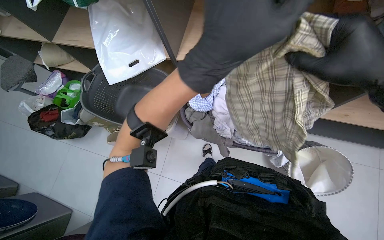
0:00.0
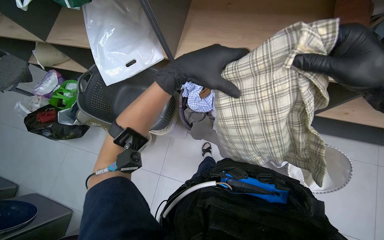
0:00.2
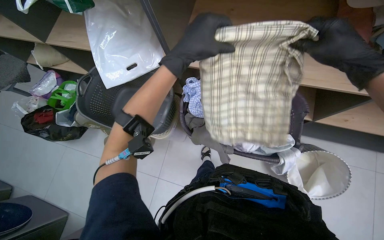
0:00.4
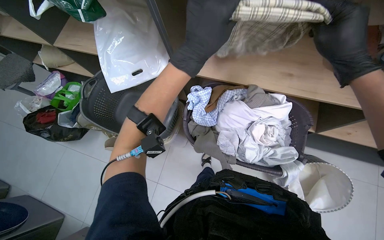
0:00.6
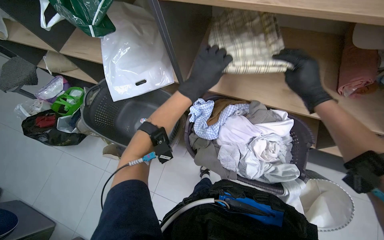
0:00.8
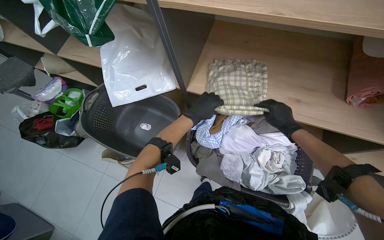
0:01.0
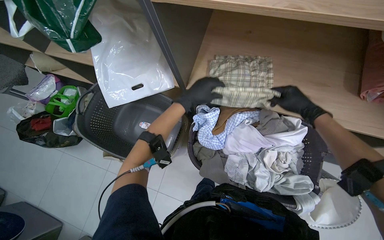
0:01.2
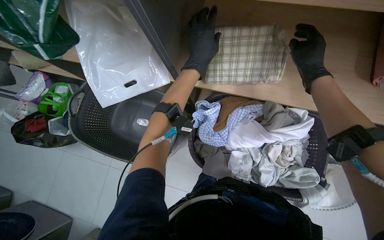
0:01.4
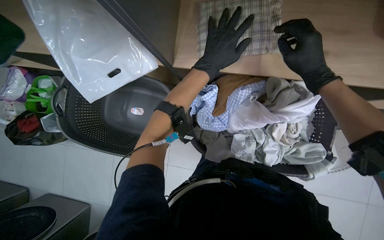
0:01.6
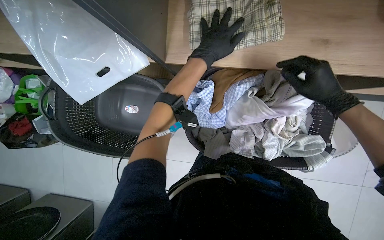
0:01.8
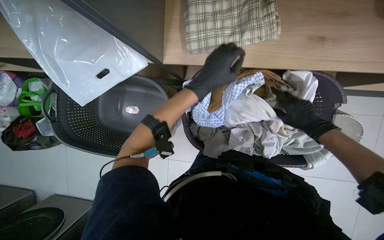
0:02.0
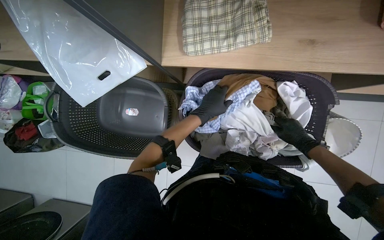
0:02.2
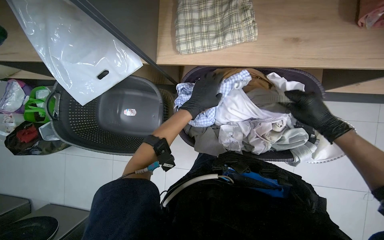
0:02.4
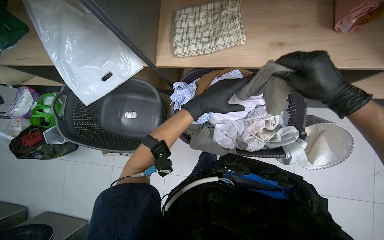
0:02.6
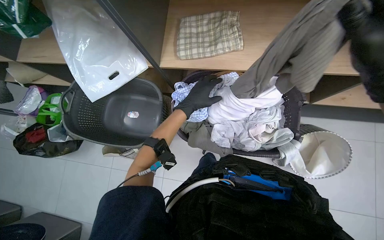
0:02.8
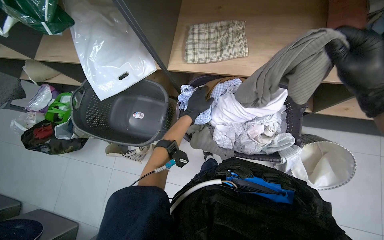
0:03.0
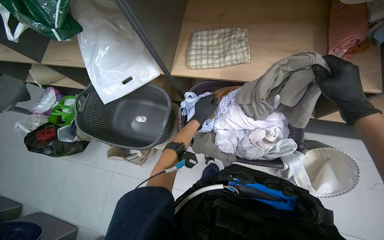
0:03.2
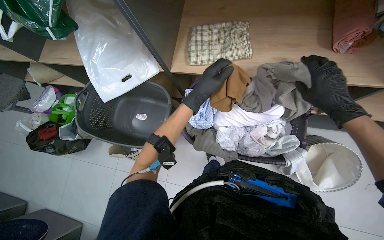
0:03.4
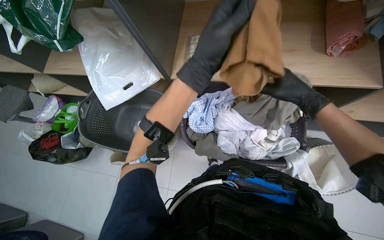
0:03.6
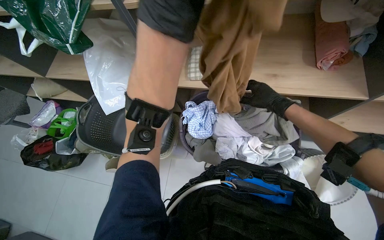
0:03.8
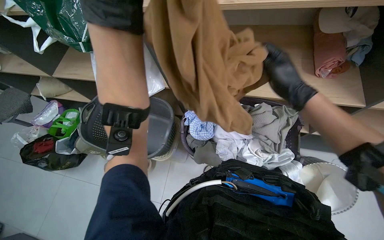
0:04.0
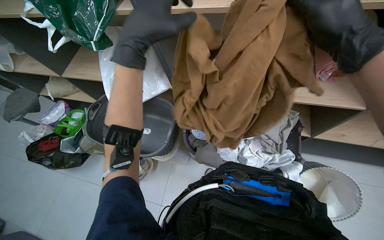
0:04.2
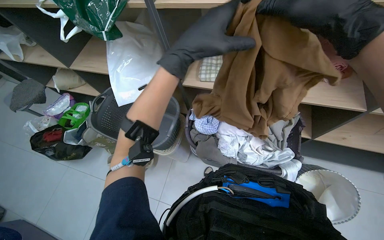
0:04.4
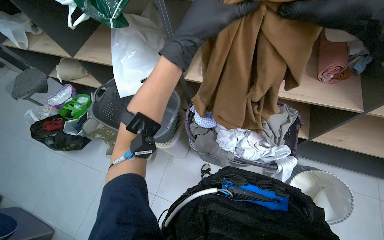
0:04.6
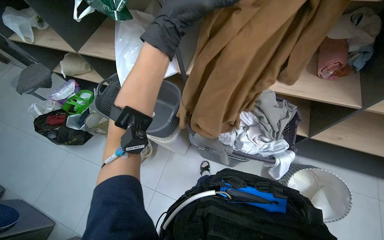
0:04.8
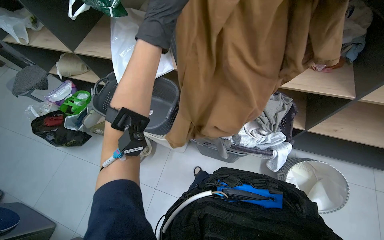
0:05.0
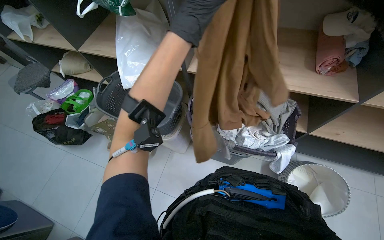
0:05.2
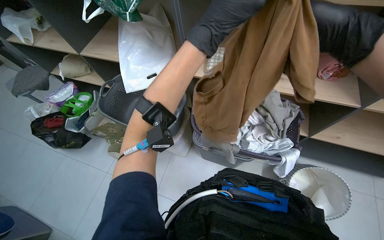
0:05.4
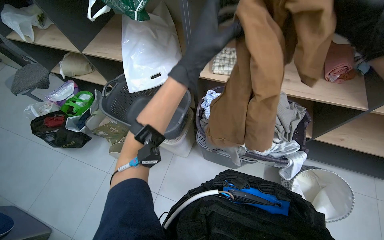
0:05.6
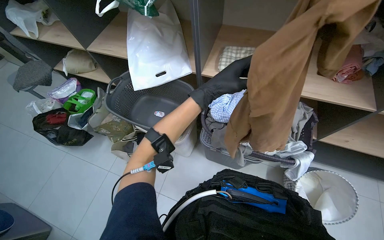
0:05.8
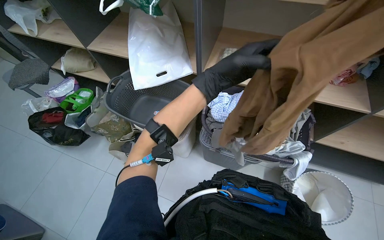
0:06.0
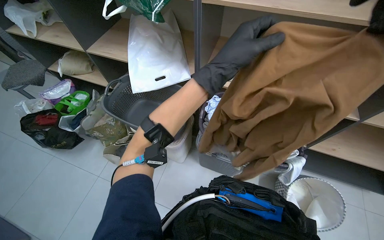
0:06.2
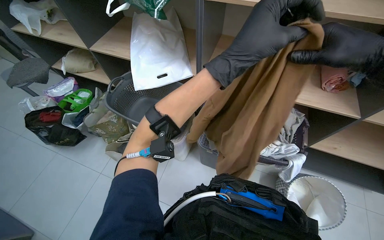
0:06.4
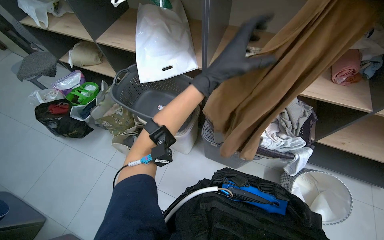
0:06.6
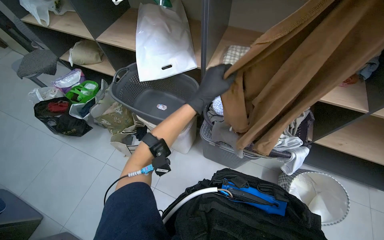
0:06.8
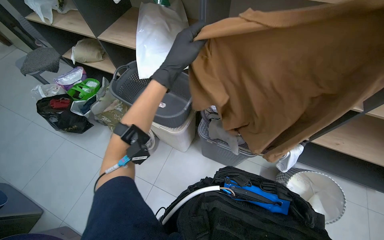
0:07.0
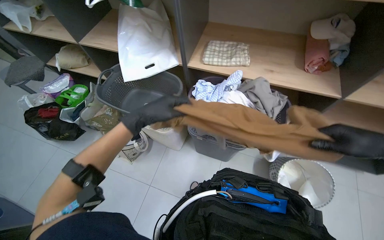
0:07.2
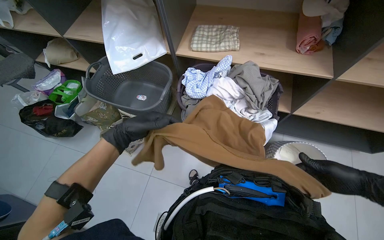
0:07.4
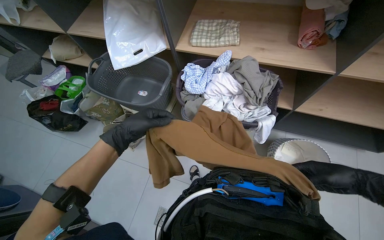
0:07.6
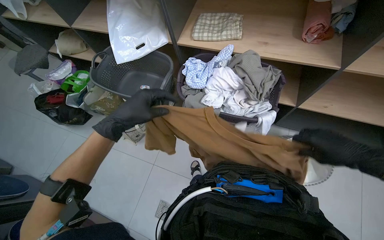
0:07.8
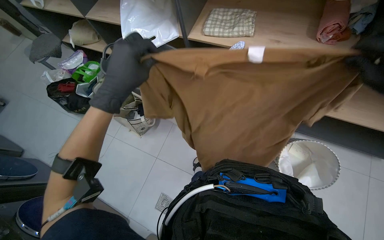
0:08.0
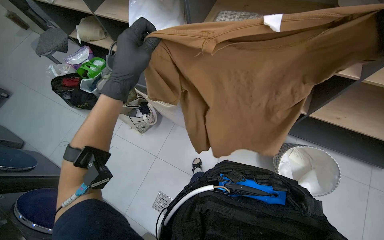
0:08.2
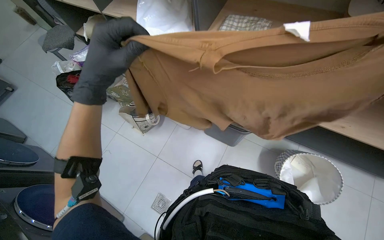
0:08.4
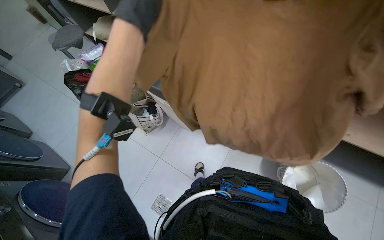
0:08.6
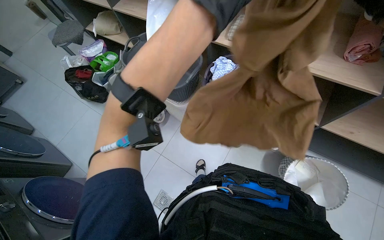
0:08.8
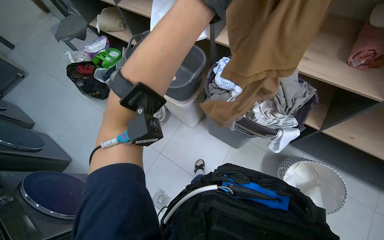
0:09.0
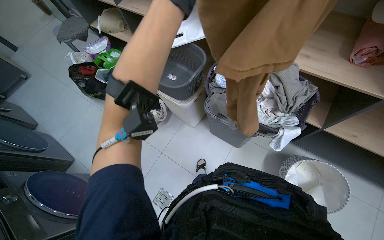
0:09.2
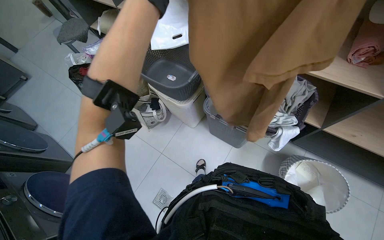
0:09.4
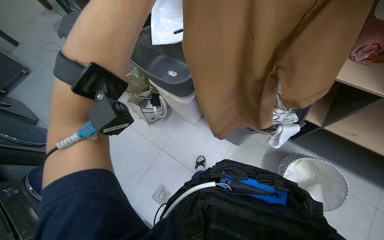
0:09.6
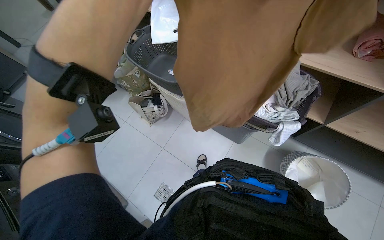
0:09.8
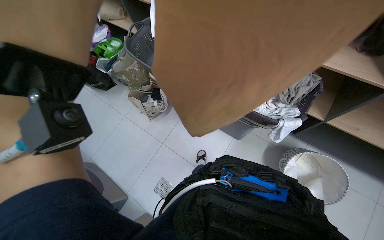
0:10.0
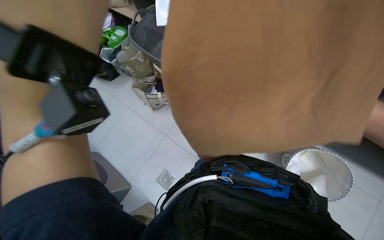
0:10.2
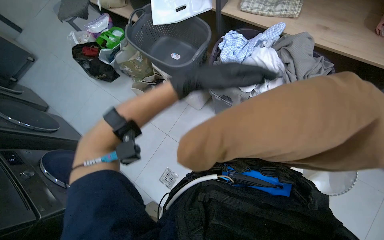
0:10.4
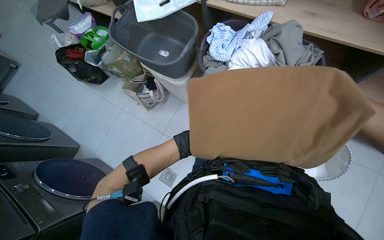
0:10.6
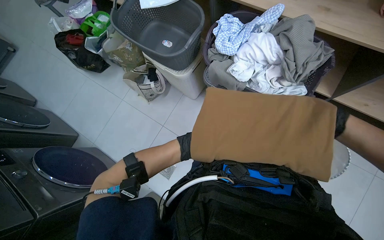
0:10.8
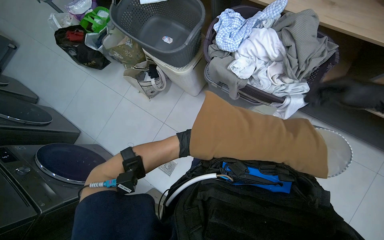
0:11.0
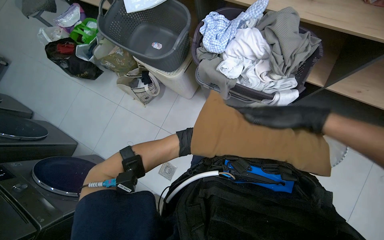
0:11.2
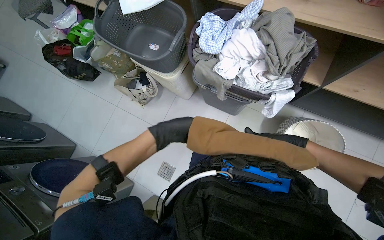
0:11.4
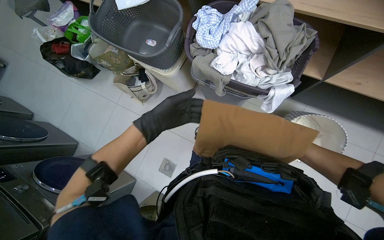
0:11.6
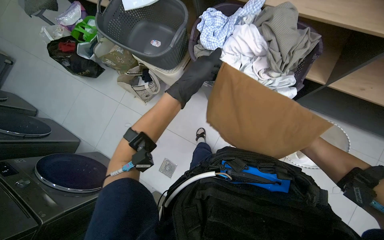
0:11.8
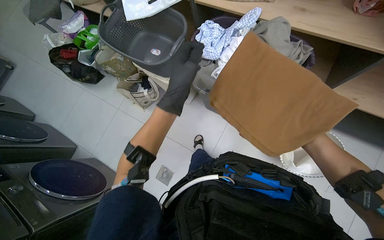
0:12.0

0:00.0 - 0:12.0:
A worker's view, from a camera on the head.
Job: managing laundry.
The whole recording: Sorting and folding laundry. The worker removes clothes from the washing machine and sorts them into a basket, rolling up socks.
0:00.0 - 0:01.6: The camera pitches downward, by roughly 15 degrees. The left hand heads farther from the camera and up the picture, covering roughly 40 cm.
0:01.6 - 0:03.0: The view tilts some 15 degrees upward. The right hand shifts roughly 30 cm nearer to the camera and down the picture; the left hand goes nearer and farther, roughly 20 cm each way, reversing 2 times.
0:03.0 - 0:04.4: The right hand goes approximately 10 cm to the left, and travels farther from the camera and back again, approximately 20 cm each way. Meanwhile the left hand goes some 40 cm nearer to the camera.
0:04.4 - 0:06.0: The left hand shifts roughly 15 cm down the picture.
0:06.0 - 0:07.6: The left hand goes approximately 25 cm down the picture and to the left.

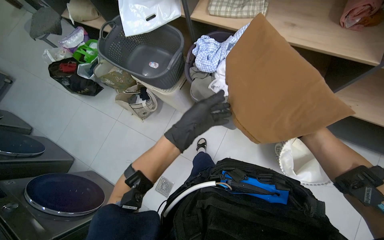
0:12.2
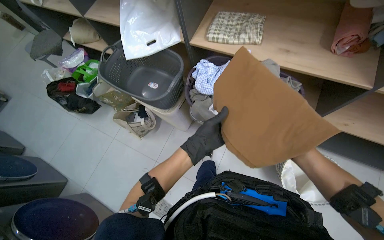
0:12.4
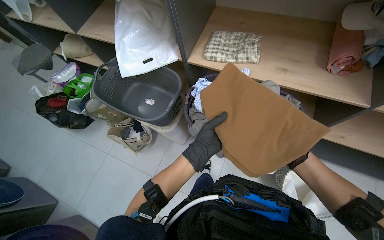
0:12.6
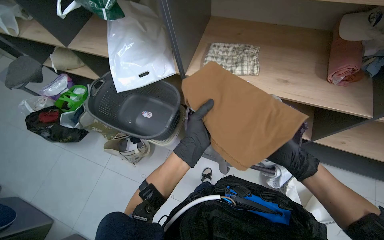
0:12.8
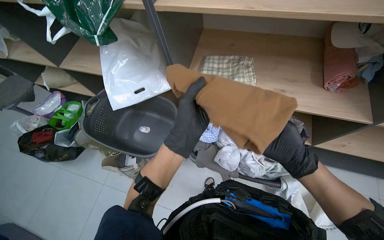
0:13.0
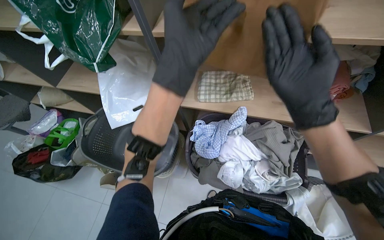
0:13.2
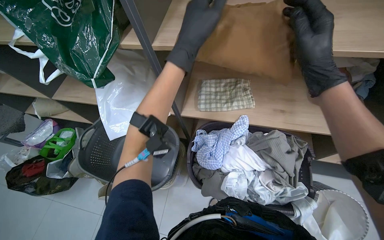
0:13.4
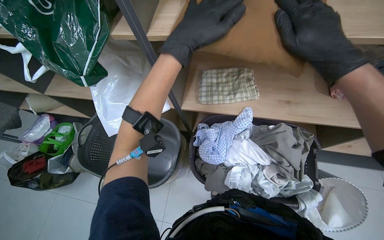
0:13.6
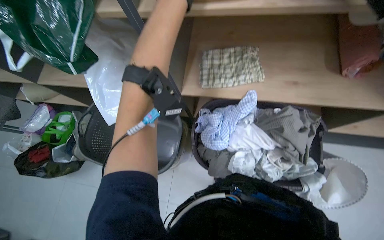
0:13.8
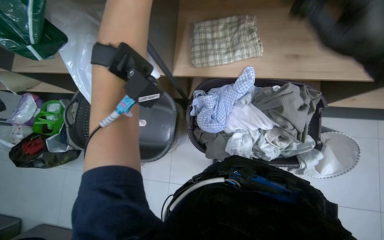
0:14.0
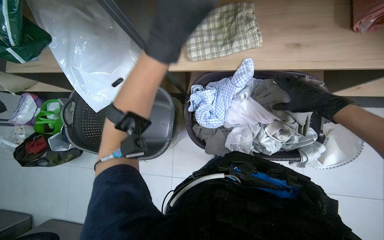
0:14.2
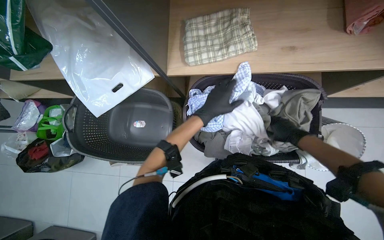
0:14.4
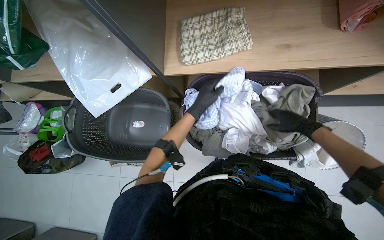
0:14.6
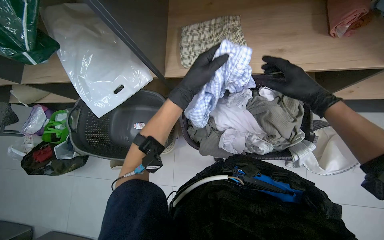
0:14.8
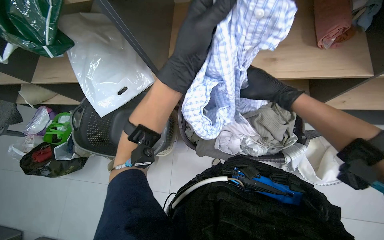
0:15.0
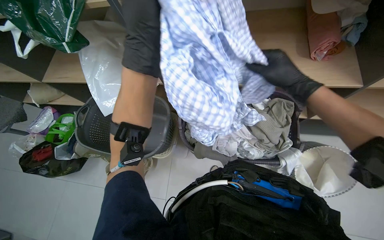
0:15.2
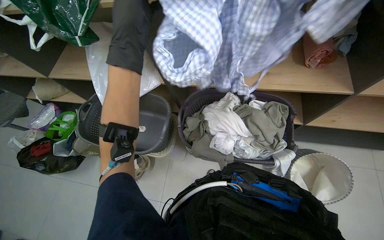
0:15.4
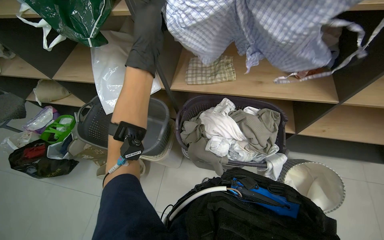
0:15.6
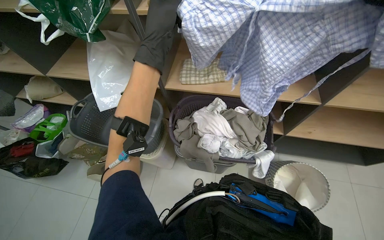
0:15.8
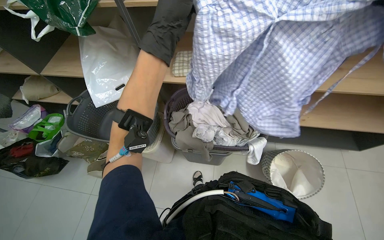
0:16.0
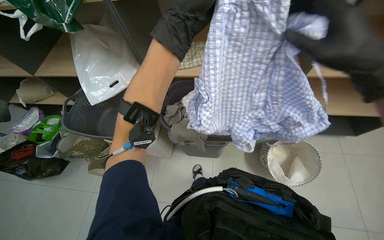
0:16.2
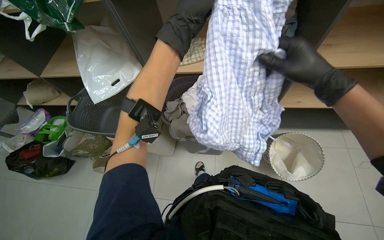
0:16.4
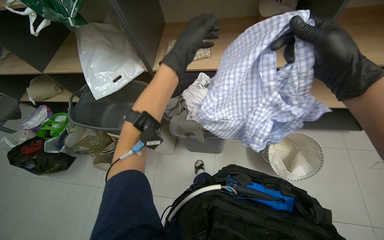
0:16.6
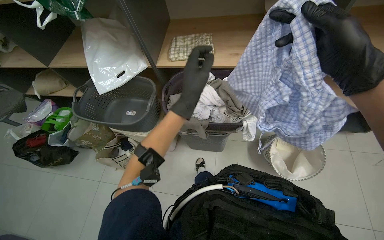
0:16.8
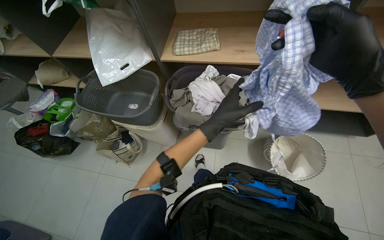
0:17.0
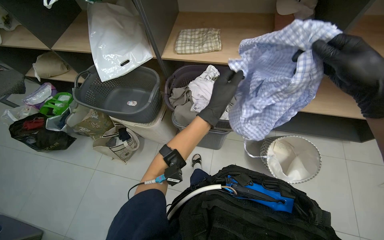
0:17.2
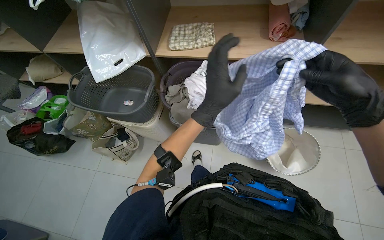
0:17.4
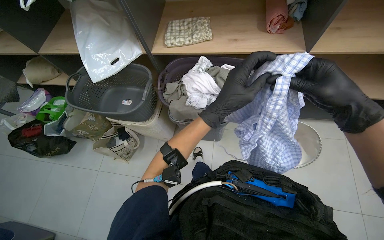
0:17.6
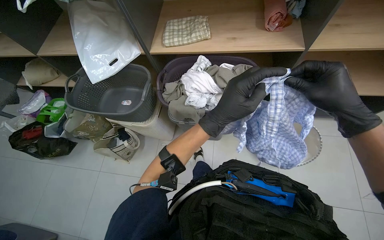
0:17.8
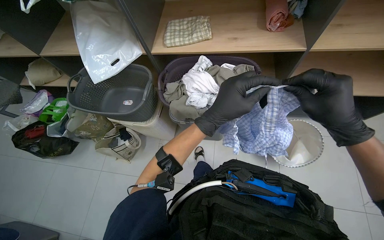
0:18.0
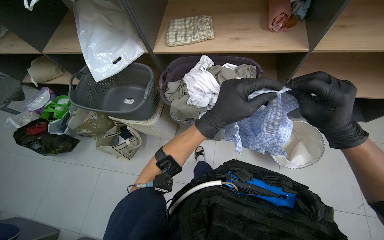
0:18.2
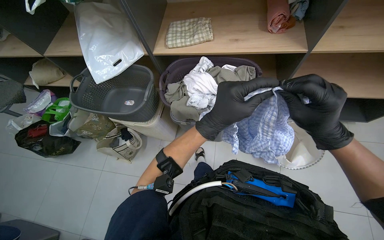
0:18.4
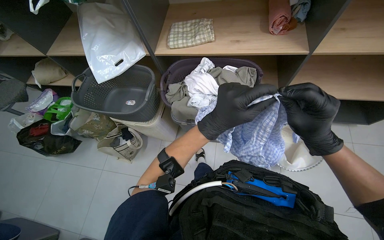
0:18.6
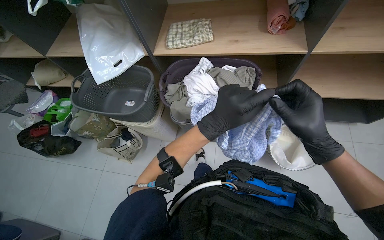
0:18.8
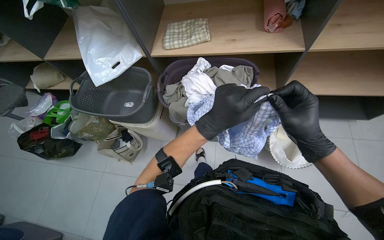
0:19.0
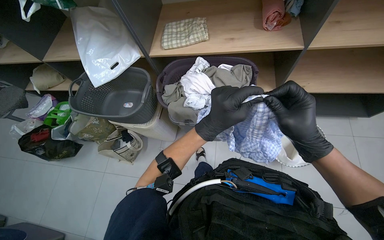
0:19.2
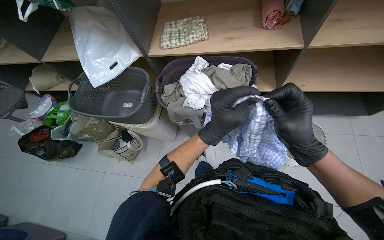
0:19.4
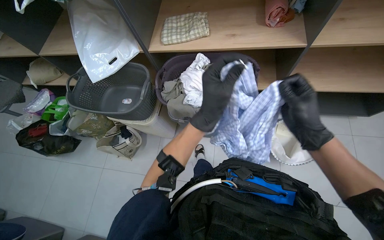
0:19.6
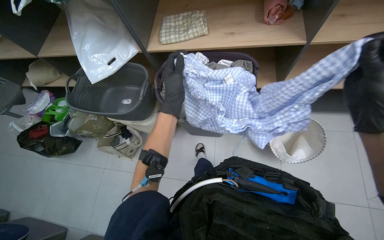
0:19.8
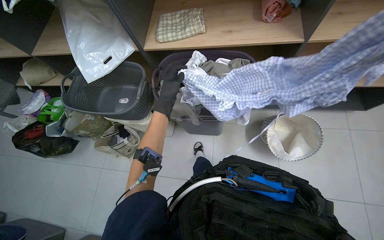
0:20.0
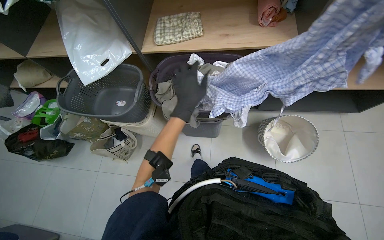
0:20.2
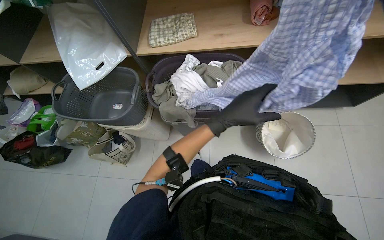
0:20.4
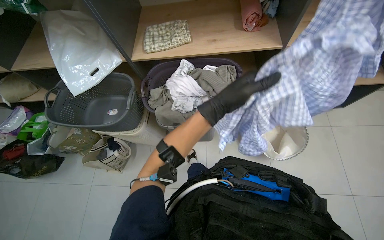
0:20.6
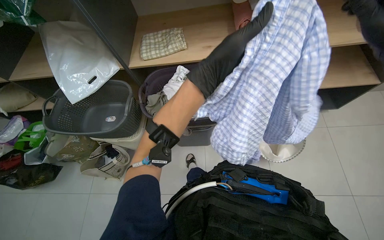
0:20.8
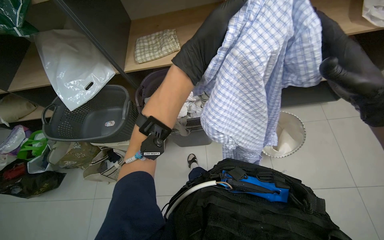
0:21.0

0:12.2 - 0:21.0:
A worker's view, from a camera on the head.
Job: managing laundry.
The whole recording: Sorting and folding laundry. The worker removes clothes from the washing machine and sorts them into a basket, rolling up socks.
0:12.2 - 0:13.6: The right hand shifts approximately 50 cm up the picture and to the left, while the left hand shifts roughly 60 cm up the picture.
0:13.6 - 0:15.2: The left hand goes up and down the picture, roughly 35 cm each way, reversing 2 times.
0:15.2 - 0:16.6: The left hand heads to the right, covering approximately 20 cm.
0:16.6 - 0:18.0: The right hand moves down the picture, about 10 cm. Meanwhile the left hand moves down the picture and to the right, roughly 20 cm.
0:18.0 - 0:19.6: The hands stay close to where they were, moving slightly.
0:19.6 - 0:21.0: The left hand goes about 15 cm up the picture, and goes to the left and returns, approximately 10 cm each way.
